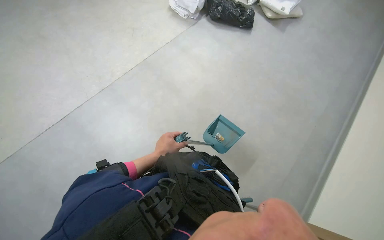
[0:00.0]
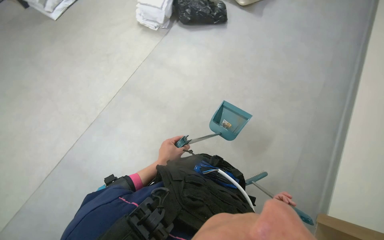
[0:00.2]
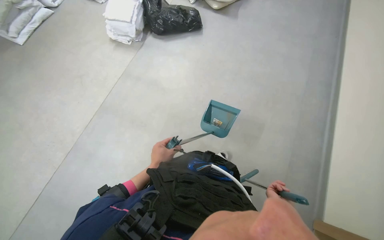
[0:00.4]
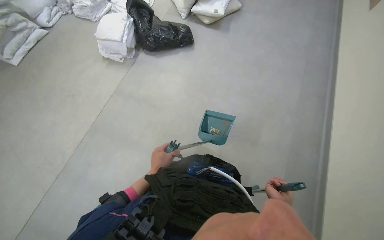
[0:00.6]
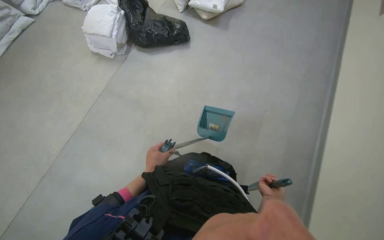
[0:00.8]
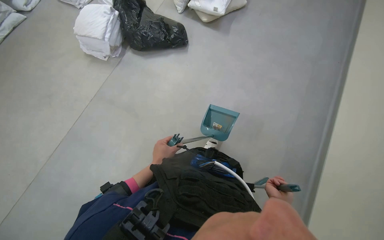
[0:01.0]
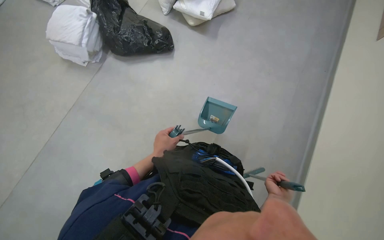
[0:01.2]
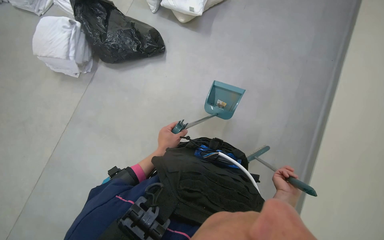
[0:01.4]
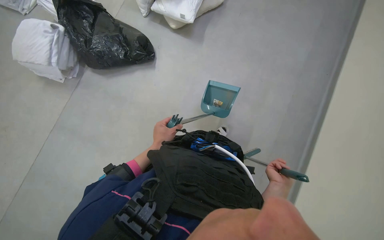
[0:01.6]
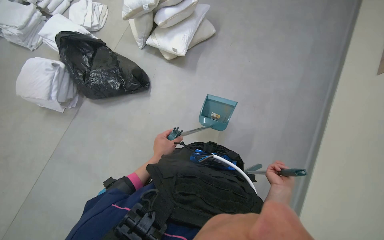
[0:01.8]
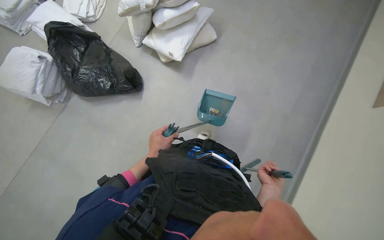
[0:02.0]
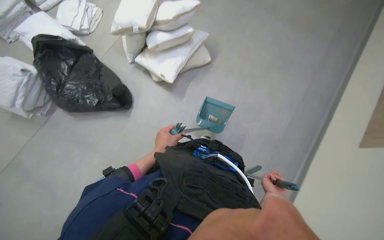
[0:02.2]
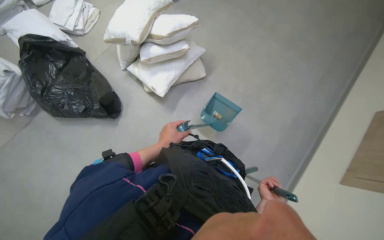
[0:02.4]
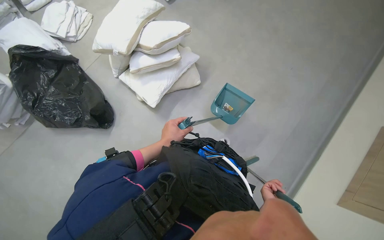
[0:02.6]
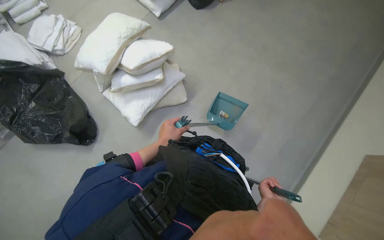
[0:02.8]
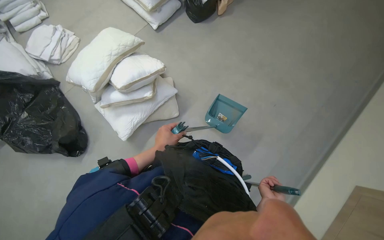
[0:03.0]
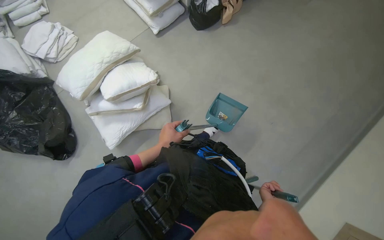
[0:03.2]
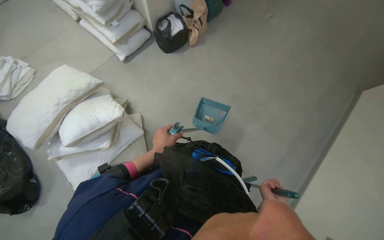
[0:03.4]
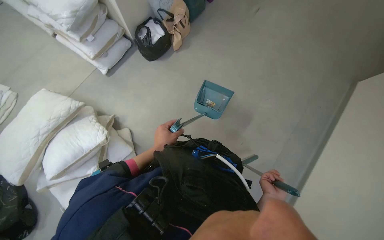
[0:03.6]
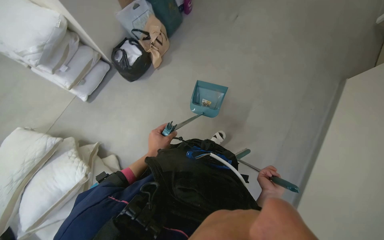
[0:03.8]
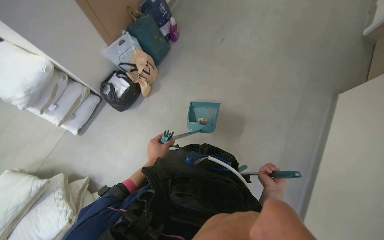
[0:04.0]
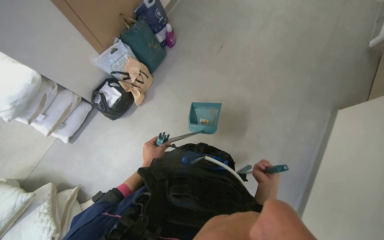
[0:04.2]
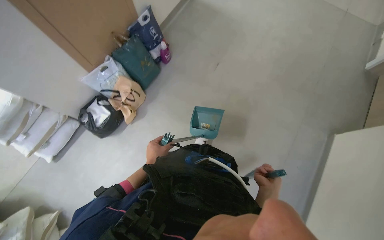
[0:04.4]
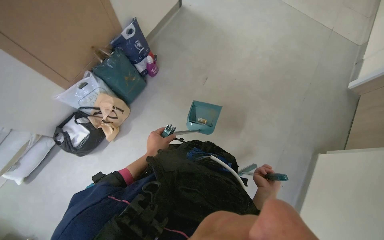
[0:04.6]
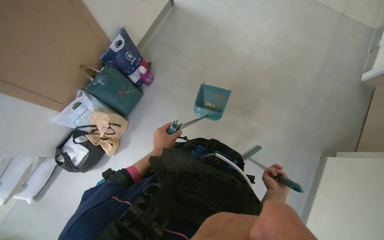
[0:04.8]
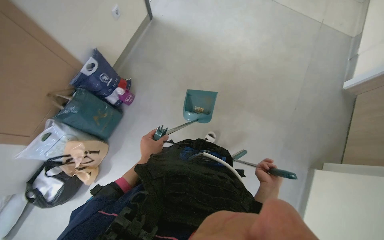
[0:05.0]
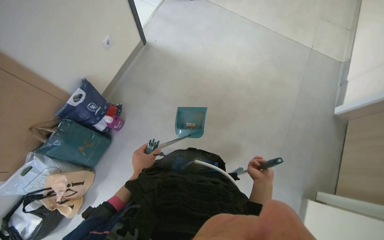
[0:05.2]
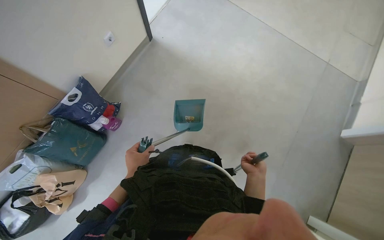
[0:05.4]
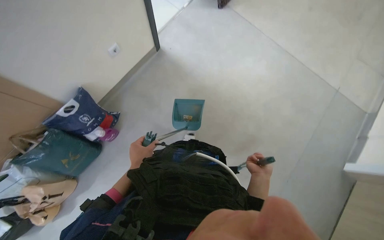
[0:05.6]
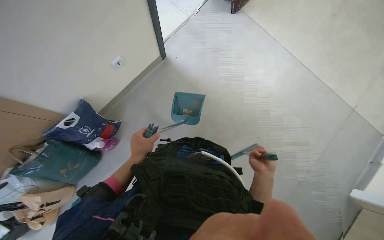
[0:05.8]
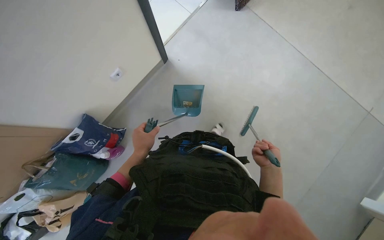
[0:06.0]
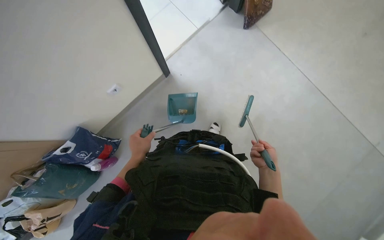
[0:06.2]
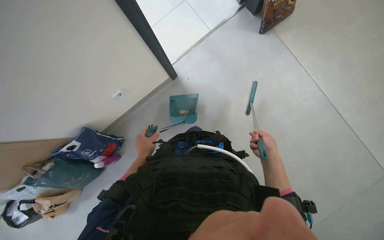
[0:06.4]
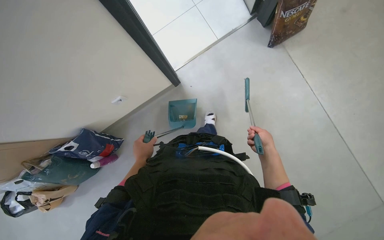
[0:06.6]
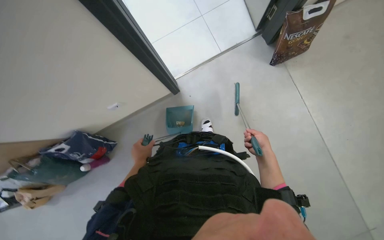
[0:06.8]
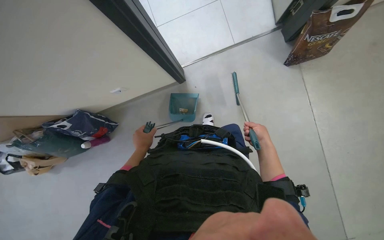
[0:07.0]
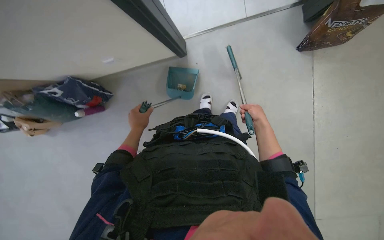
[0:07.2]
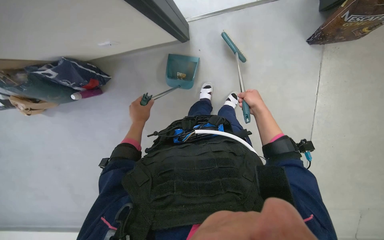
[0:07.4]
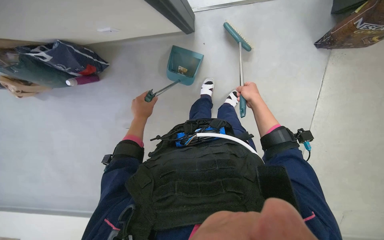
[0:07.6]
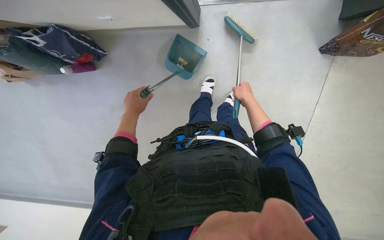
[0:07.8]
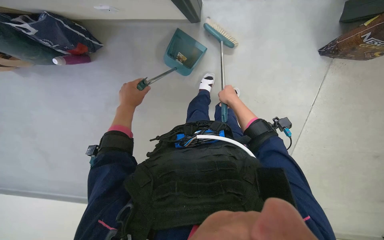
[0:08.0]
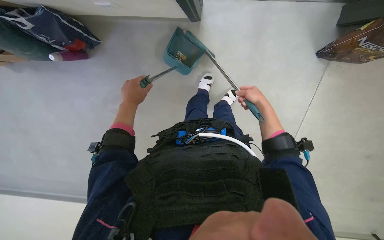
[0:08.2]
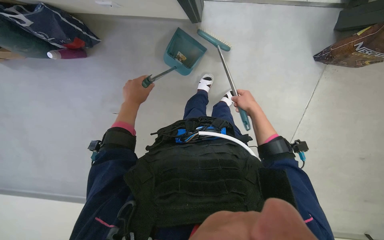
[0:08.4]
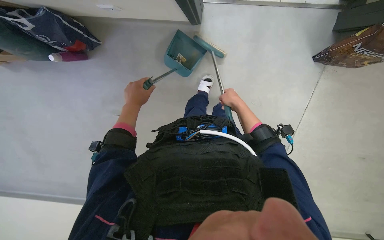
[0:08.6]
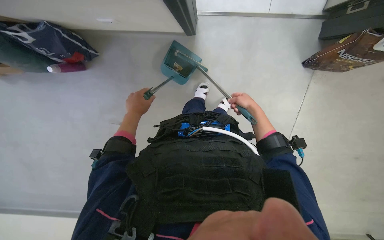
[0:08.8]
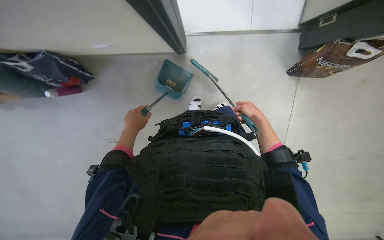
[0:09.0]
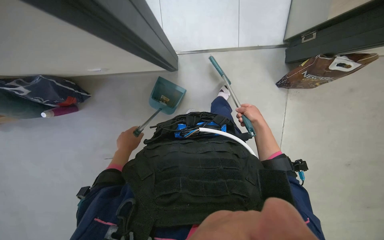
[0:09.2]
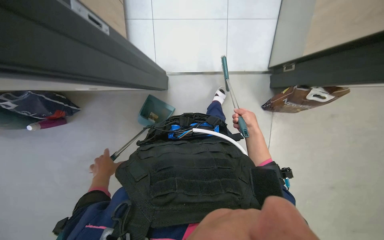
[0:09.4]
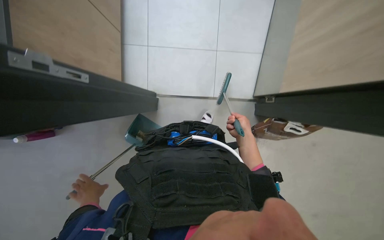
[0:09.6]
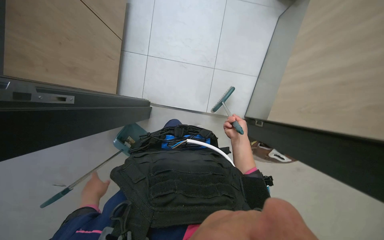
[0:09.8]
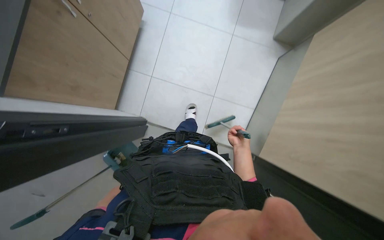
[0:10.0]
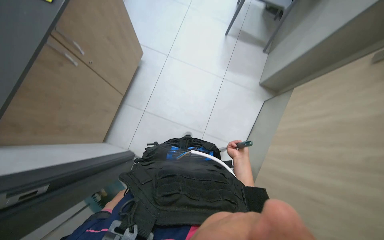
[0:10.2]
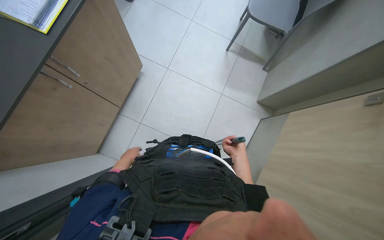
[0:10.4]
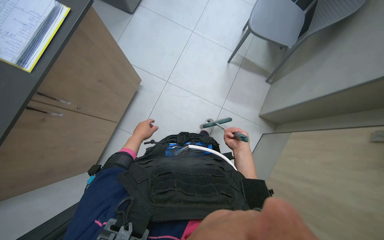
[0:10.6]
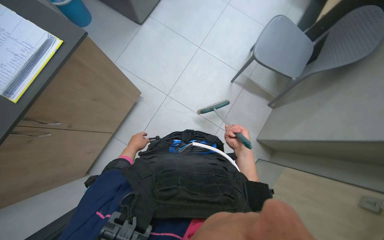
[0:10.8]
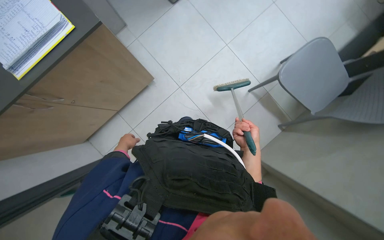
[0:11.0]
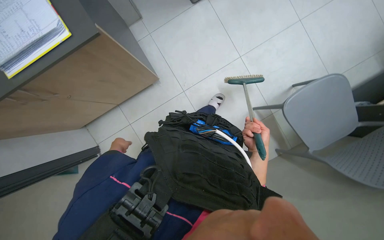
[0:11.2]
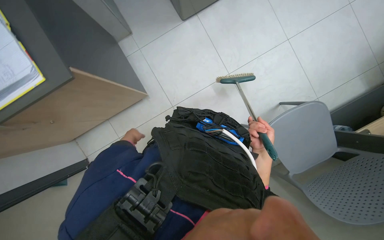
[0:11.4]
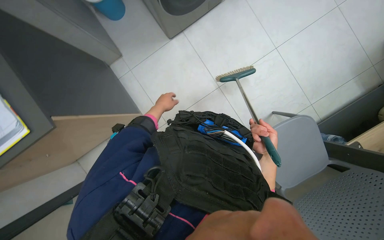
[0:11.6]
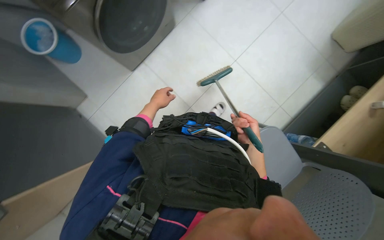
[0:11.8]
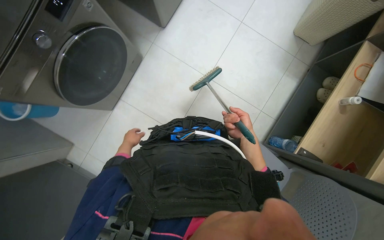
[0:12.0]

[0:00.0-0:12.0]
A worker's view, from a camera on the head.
Job: sweeping floor.
The whole recording: Sweeping floor with broom and dustpan. The worker sweeps the floor with a broom and dustpan, moving a chair to clear the area.
0:00.0 to 0:01.6: The head turns to the right by some 35 degrees. The right hand moves farther from the camera and to the right, some 20 cm.
0:01.6 to 0:03.0: The wearer moves approximately 70 cm.
0:03.0 to 0:04.4: The camera is carried approximately 1.5 m.
0:04.4 to 0:06.0: The head travels some 1.5 m.
0:06.0 to 0:07.6: The wearer moves roughly 70 cm. The view tilts roughly 30 degrees downward. The scene turns roughly 40 degrees clockwise in the picture.
0:07.6 to 0:09.0: The right hand moves left and right over about 10 cm, changing direction 3 times.
0:09.0 to 0:10.4: The wearer moves approximately 40 cm. The view tilts approximately 20 degrees upward.
0:10.4 to 0:12.0: The wearer moves roughly 1 m. The head turns to the left by some 30 degrees.

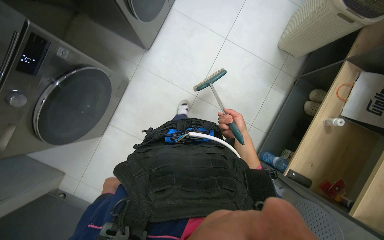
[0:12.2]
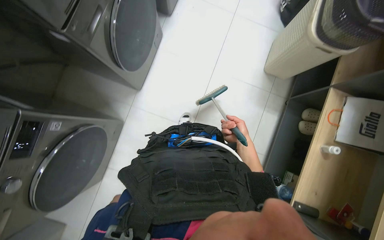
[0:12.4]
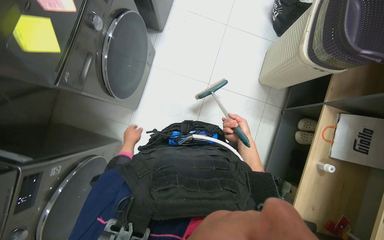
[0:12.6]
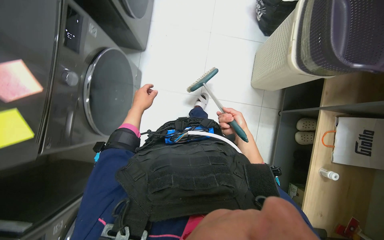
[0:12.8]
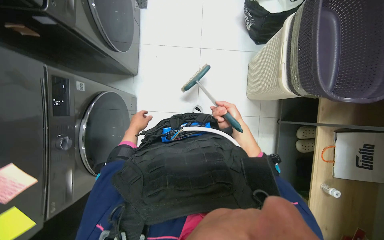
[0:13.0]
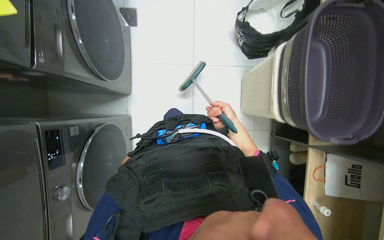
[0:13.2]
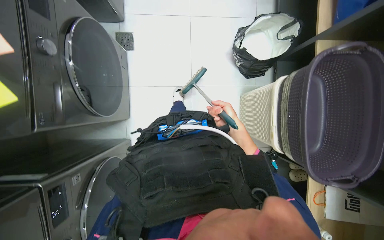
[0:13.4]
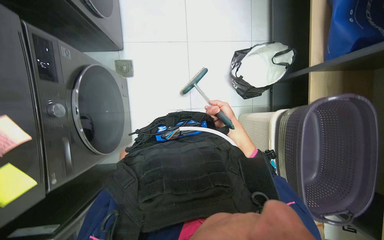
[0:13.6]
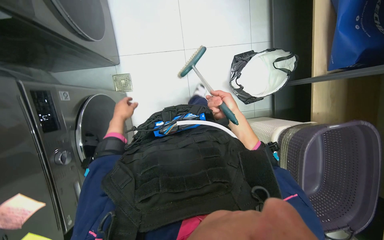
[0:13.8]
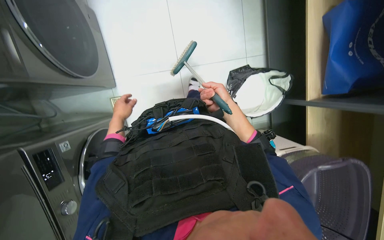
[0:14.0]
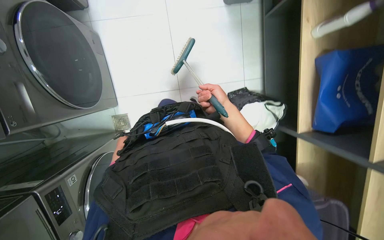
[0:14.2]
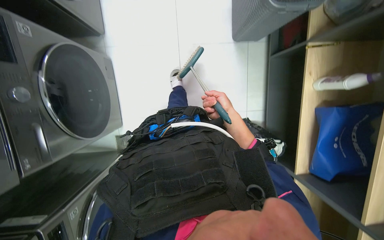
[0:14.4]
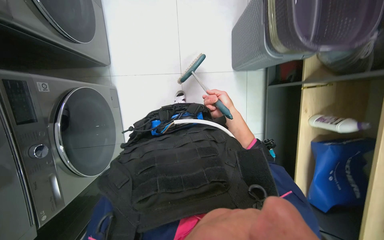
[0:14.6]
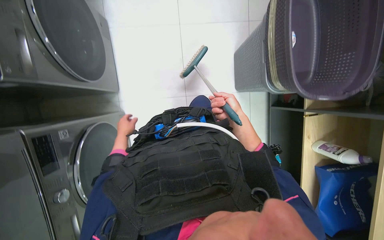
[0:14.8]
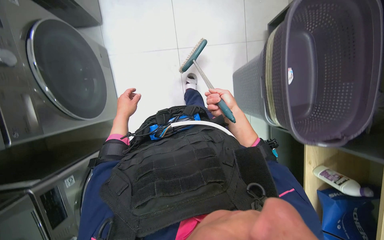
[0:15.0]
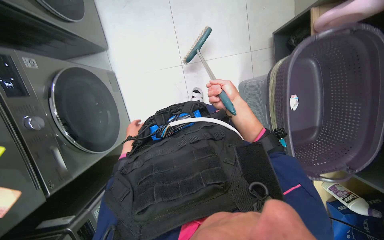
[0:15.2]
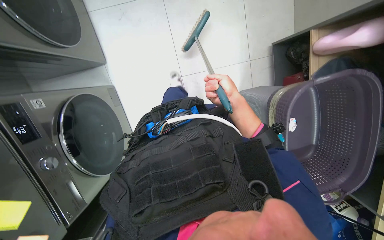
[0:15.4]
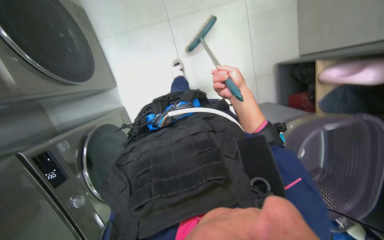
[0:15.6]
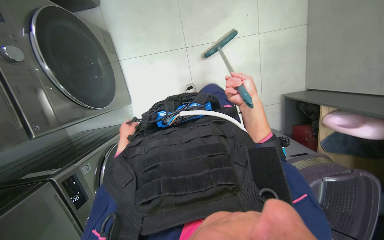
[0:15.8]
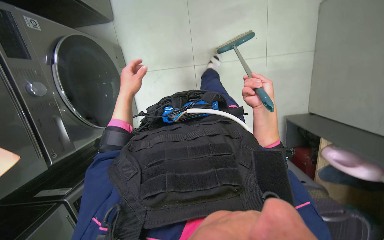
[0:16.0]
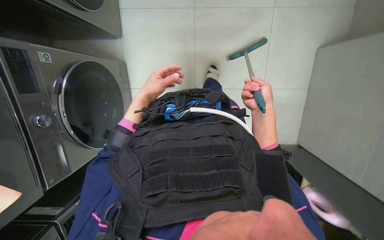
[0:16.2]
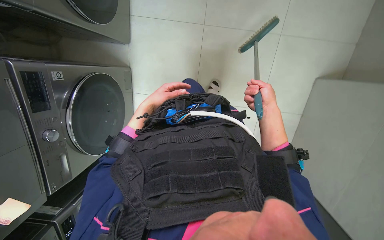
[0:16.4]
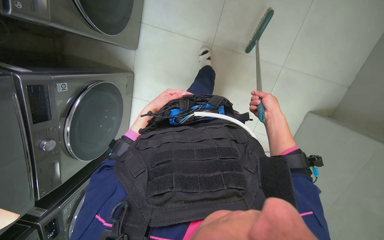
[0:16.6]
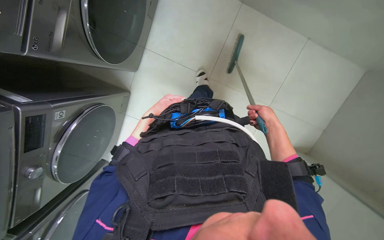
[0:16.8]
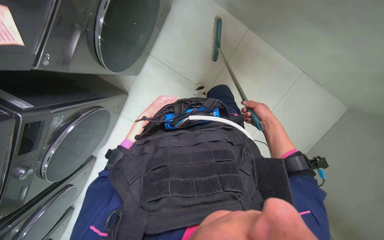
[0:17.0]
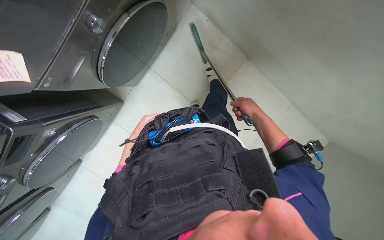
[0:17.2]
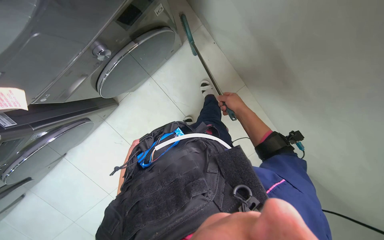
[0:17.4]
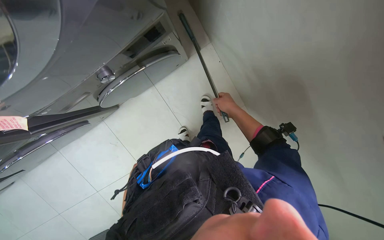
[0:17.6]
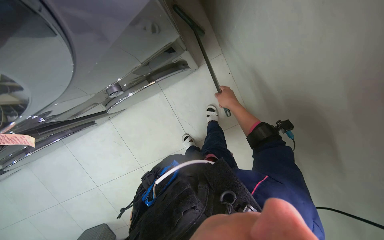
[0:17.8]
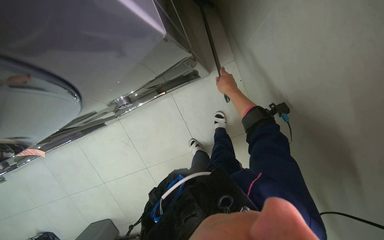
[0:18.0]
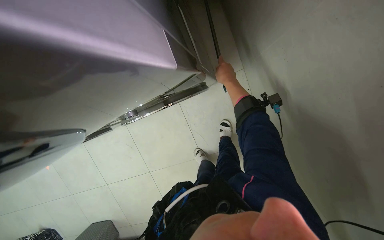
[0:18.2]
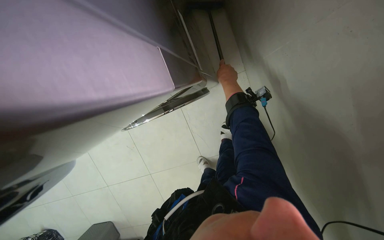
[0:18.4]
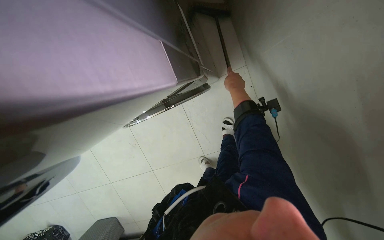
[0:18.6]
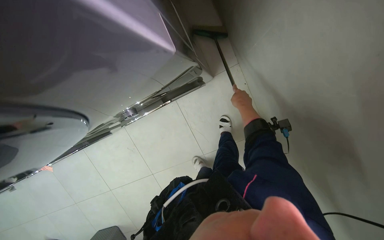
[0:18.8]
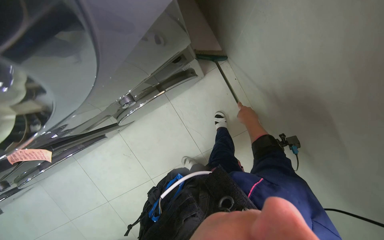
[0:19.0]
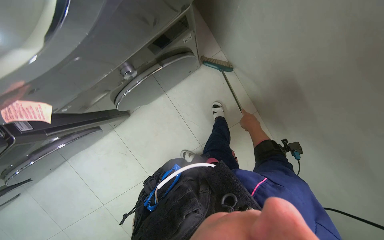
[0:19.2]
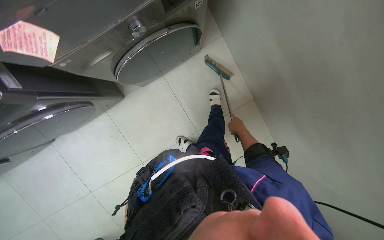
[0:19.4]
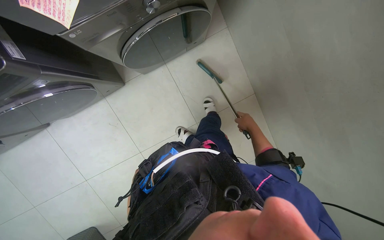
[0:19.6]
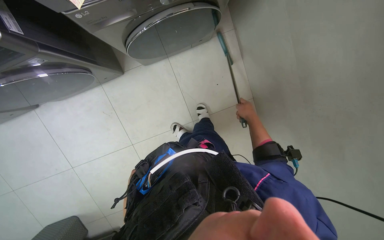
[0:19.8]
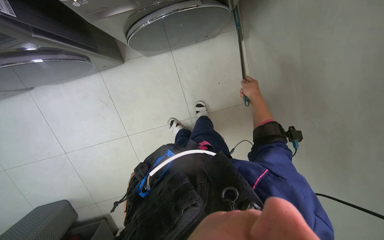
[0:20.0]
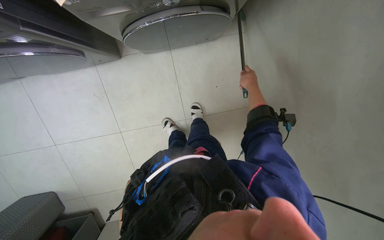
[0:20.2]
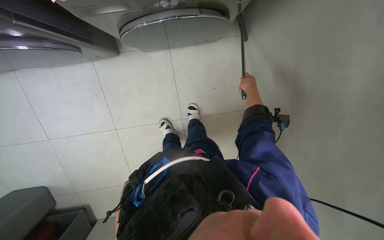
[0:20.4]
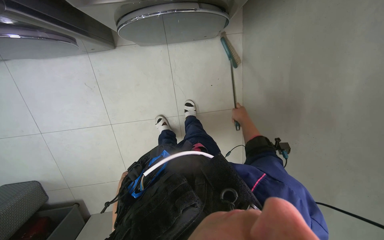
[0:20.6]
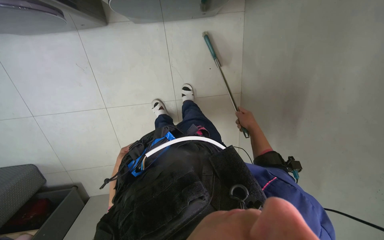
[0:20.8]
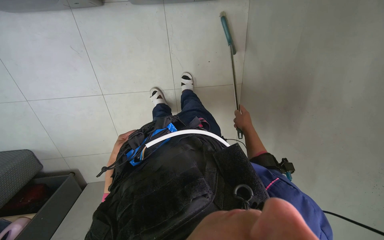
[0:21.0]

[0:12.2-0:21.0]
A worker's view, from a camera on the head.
Job: sweeping floor.
The whole recording: Sweeping floor with broom and dustpan. The worker sweeps the floor with a broom and dustpan, moving a chair to clear the area.
0:12.2 to 0:13.6: The camera travels roughly 1.5 m. The scene rotates counterclockwise by roughly 30 degrees.
0:13.6 to 0:15.2: The camera travels approximately 1.5 m.
0:16.6 to 0:18.0: The right hand heads up the picture and to the left, covering about 30 cm.
0:18.0 to 0:19.6: The right hand travels down the picture and farther from the camera by some 40 cm.
0:19.6 to 0:21.0: The camera pitches downward, by approximately 15 degrees. The right hand goes up the picture and returns, approximately 25 cm each way.
